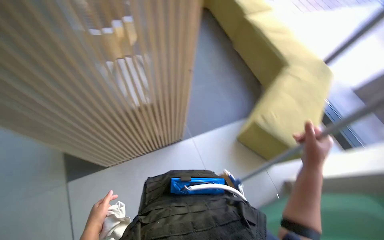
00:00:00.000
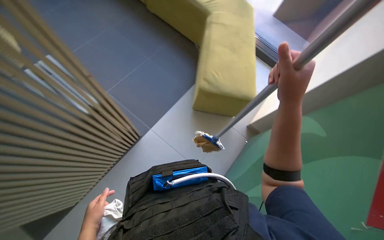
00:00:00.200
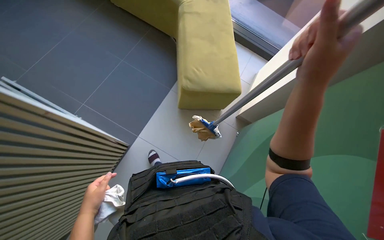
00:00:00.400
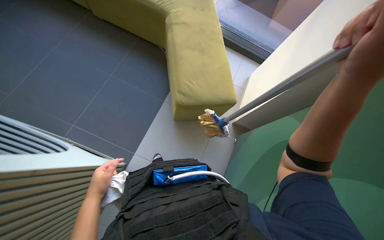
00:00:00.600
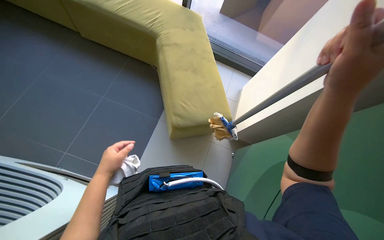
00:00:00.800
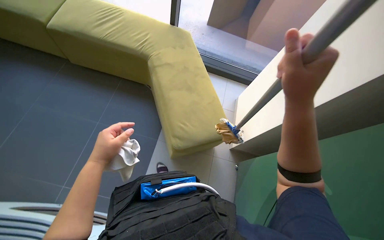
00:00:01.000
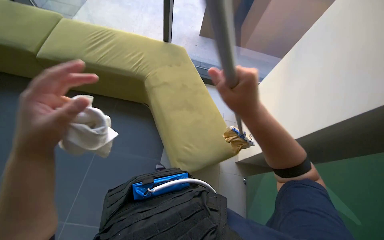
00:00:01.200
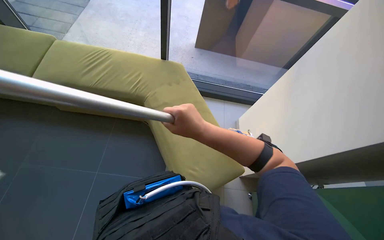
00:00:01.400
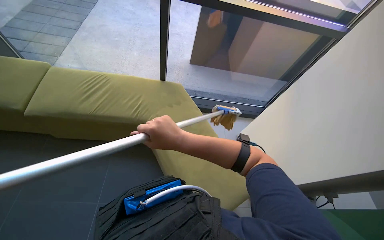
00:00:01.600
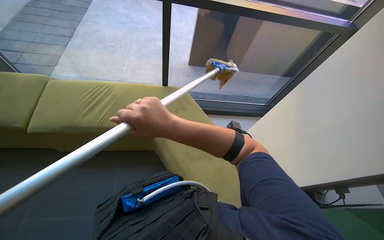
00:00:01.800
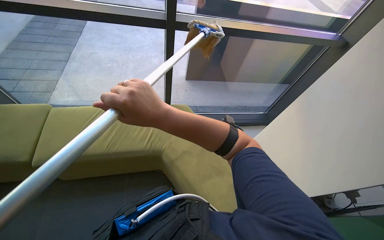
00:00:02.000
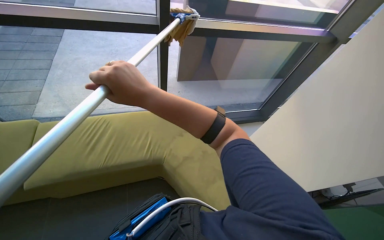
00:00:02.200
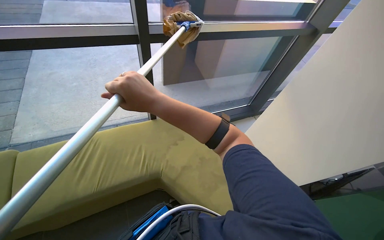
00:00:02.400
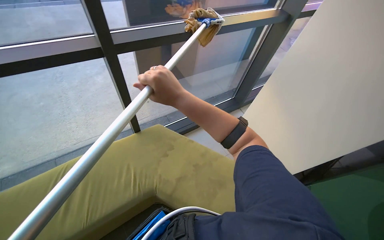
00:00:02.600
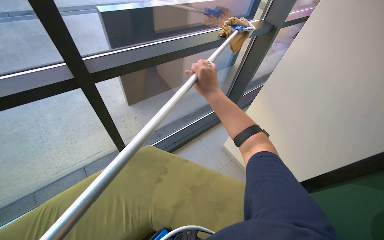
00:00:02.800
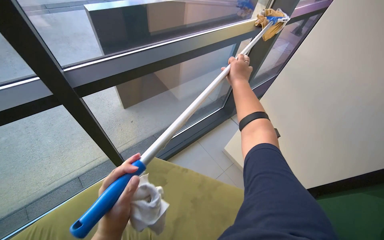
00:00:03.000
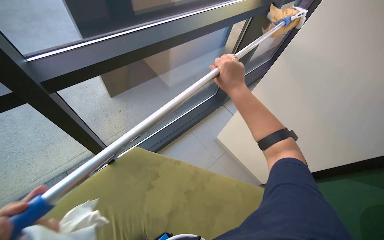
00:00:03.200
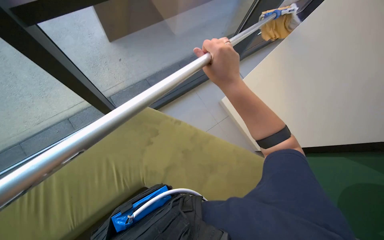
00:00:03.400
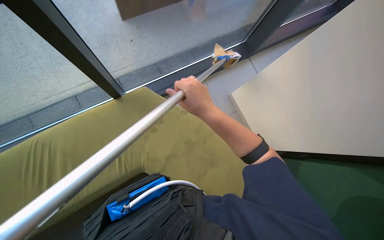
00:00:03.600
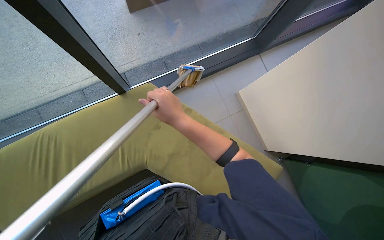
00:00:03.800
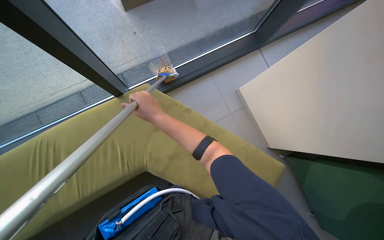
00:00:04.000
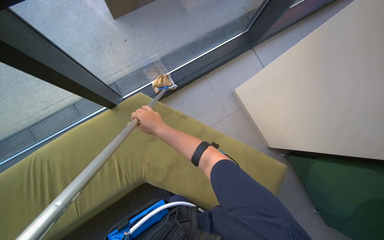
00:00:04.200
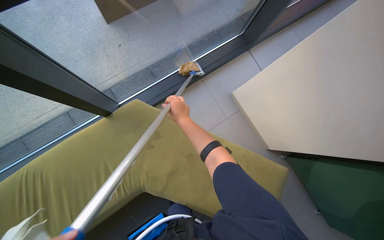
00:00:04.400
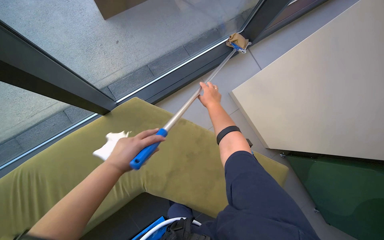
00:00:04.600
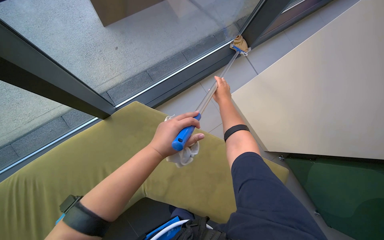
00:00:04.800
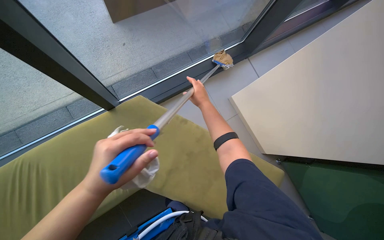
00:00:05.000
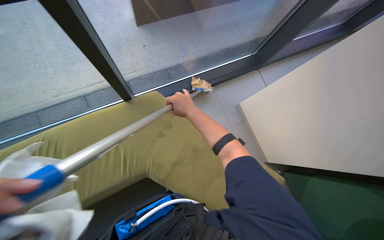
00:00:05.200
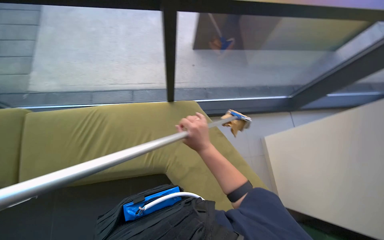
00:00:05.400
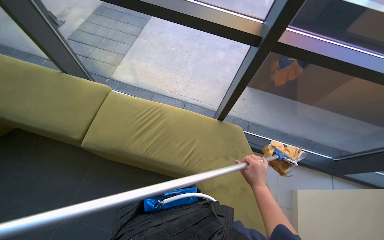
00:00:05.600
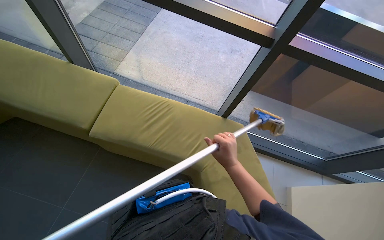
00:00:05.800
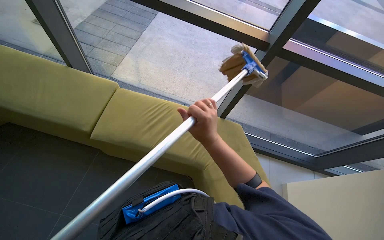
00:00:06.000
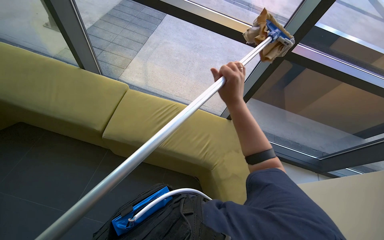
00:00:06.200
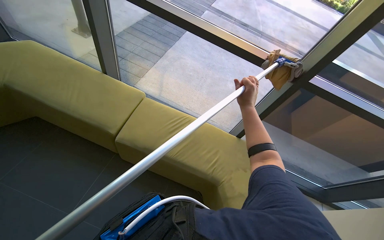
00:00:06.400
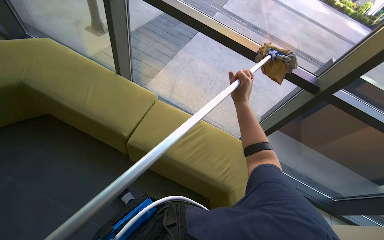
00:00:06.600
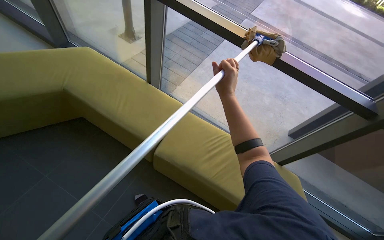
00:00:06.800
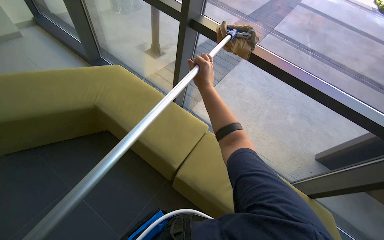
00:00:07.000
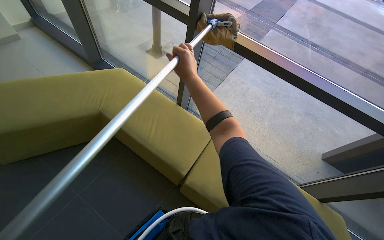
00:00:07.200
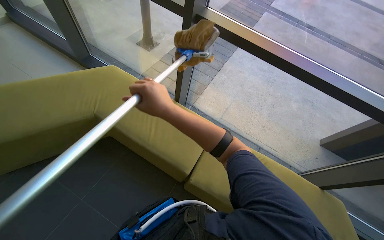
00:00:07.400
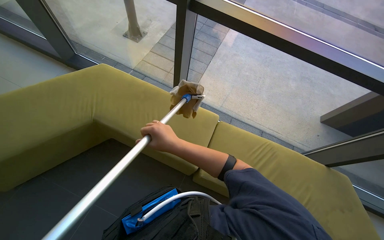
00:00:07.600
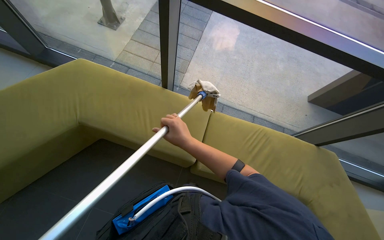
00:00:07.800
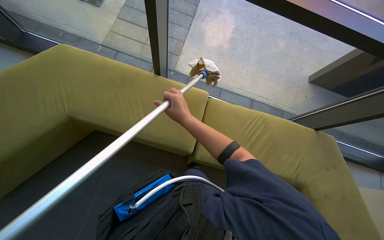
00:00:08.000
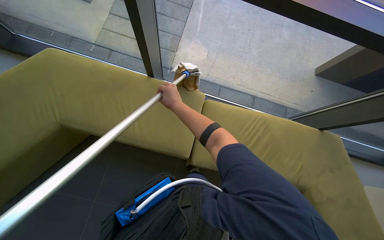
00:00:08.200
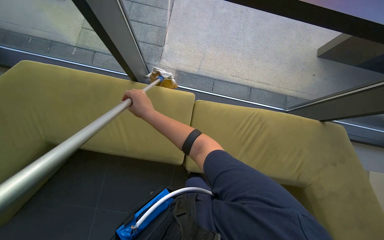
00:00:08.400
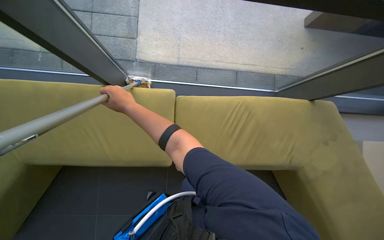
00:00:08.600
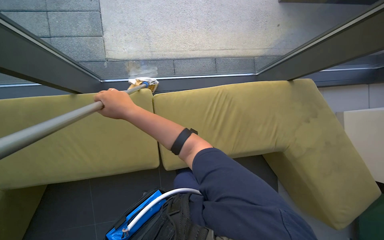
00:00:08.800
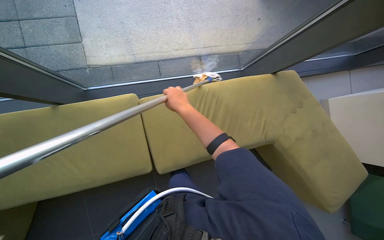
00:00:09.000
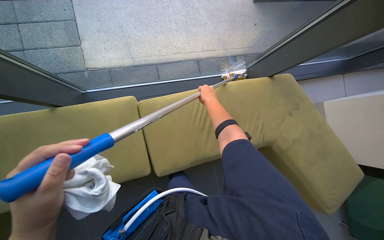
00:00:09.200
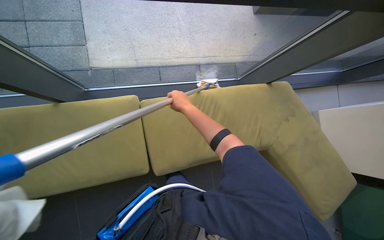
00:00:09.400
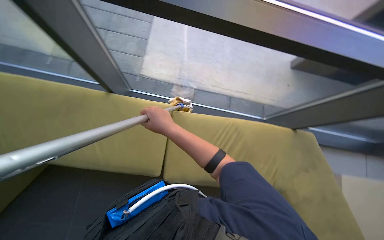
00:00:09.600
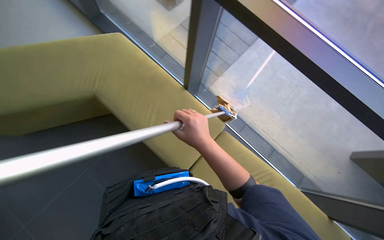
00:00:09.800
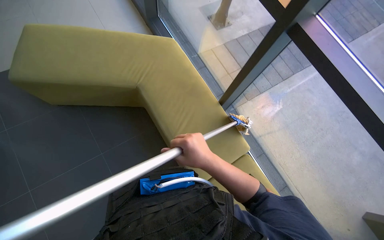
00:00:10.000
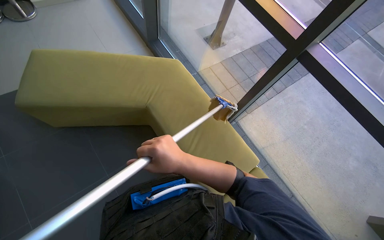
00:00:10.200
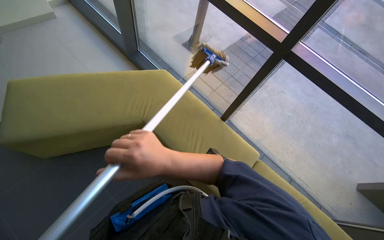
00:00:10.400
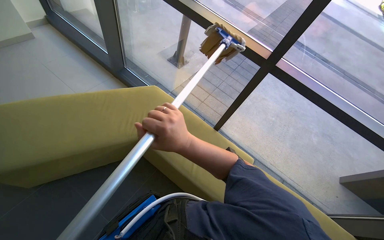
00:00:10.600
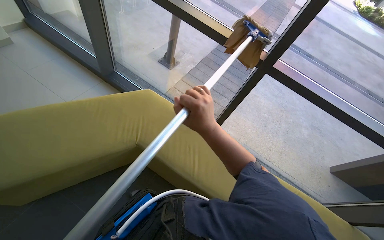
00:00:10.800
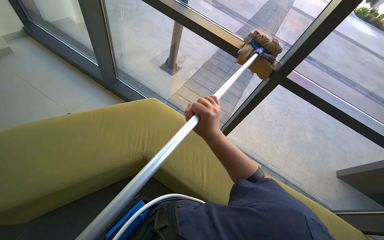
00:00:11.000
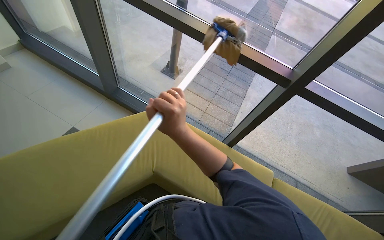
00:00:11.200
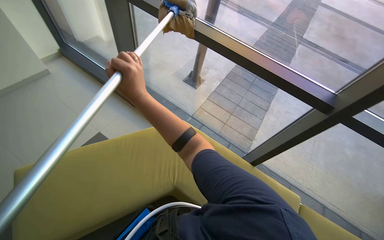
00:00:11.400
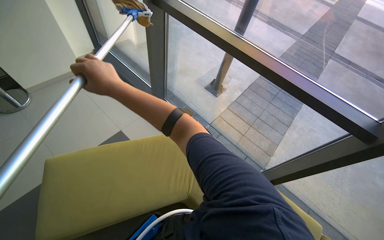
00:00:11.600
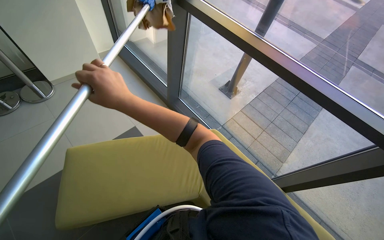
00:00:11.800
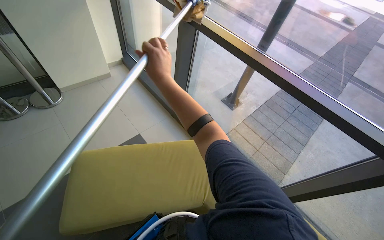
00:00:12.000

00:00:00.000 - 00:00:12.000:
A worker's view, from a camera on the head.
Job: cleaning windows.
The whole recording: Cleaning windows with mop. The worker uses a mop to clean the large glass windows.
00:00:00.000 - 00:00:01.600: The head turns to the right by approximately 55 degrees.
00:00:01.600 - 00:00:03.000: The wearer moves about 60 cm. The head rotates approximately 40 degrees to the right.
00:00:04.400 - 00:00:06.000: The head travels approximately 50 cm. The head rotates approximately 50 degrees to the left. The view tilts roughly 25 degrees upward.
00:00:06.000 - 00:00:07.600: The view pans to the left by roughly 20 degrees. The right hand heads to the left, covering about 15 cm.
00:00:07.600 - 00:00:09.000: The camera travels about 50 cm. The view tips downward by roughly 25 degrees. The scene turns roughly 35 degrees counterclockwise in the picture.
00:00:09.000 - 00:00:10.400: The camera travels approximately 40 cm. The view tips upward by roughly 30 degrees. The scene turns approximately 50 degrees clockwise in the picture.
00:00:10.400 - 00:00:12.000: The camera travels roughly 1.5 m.

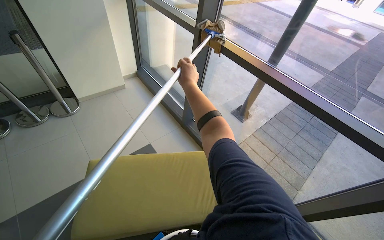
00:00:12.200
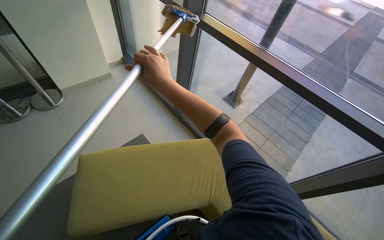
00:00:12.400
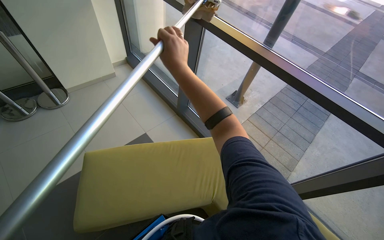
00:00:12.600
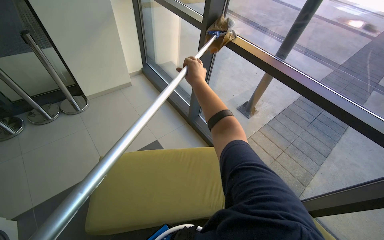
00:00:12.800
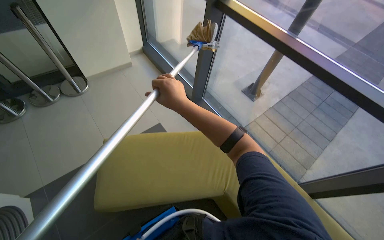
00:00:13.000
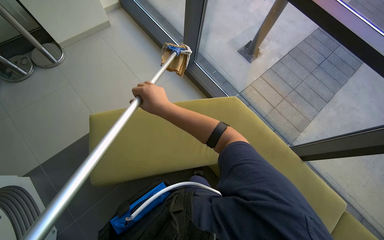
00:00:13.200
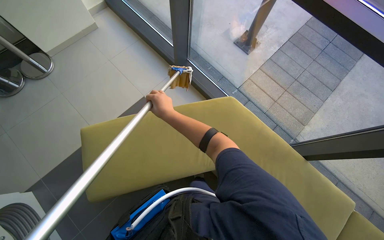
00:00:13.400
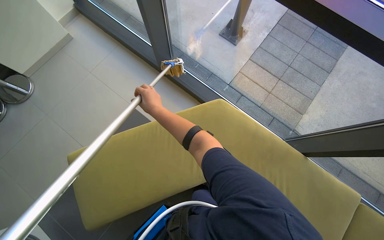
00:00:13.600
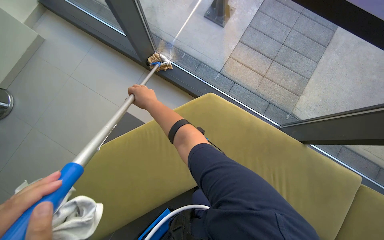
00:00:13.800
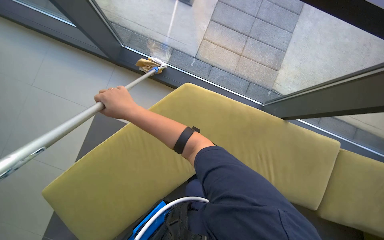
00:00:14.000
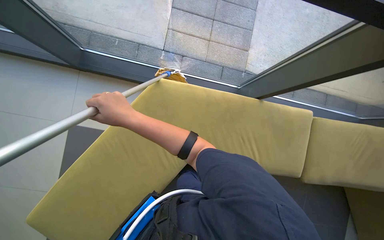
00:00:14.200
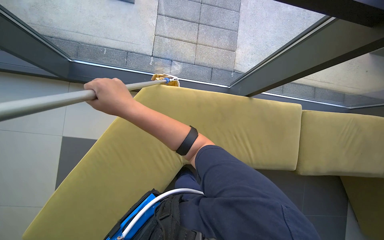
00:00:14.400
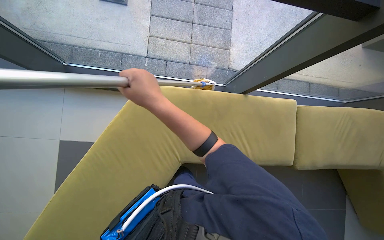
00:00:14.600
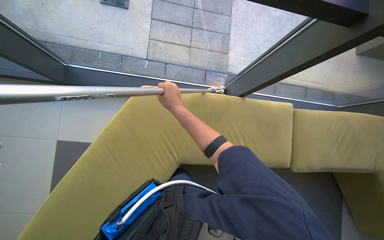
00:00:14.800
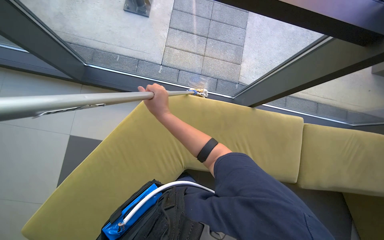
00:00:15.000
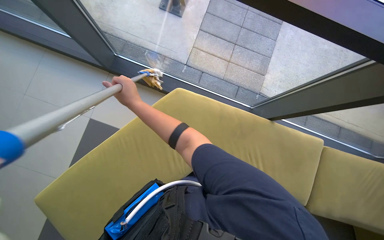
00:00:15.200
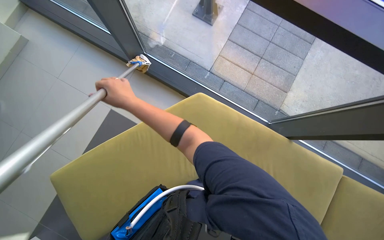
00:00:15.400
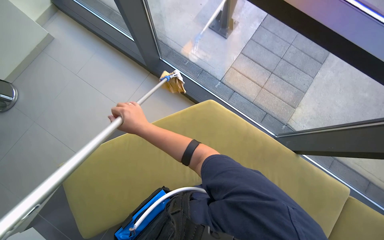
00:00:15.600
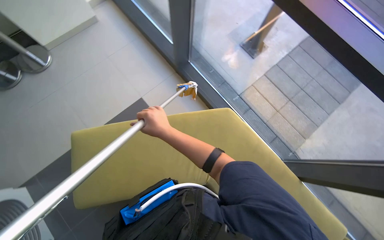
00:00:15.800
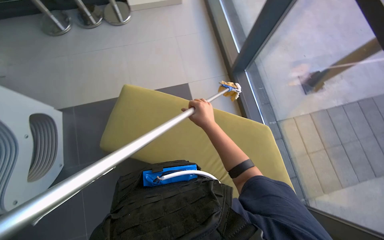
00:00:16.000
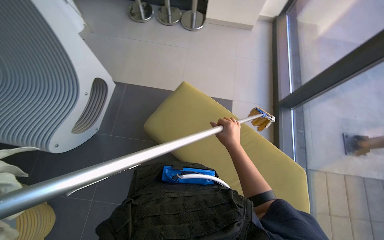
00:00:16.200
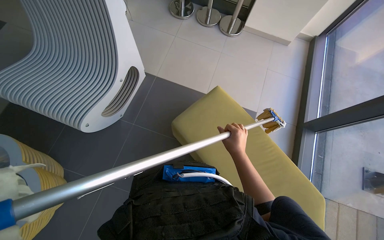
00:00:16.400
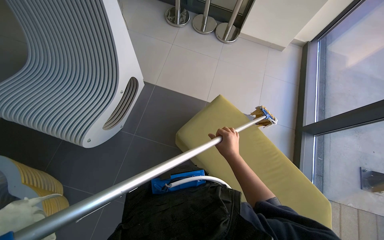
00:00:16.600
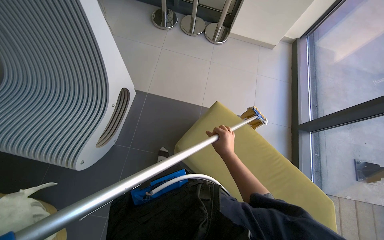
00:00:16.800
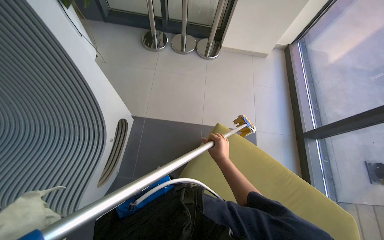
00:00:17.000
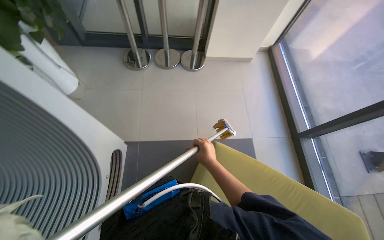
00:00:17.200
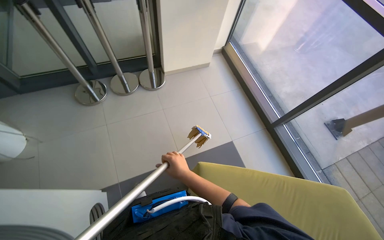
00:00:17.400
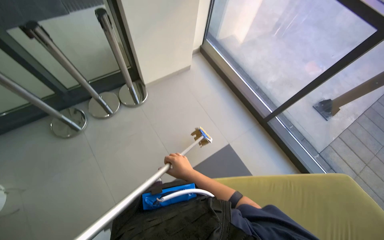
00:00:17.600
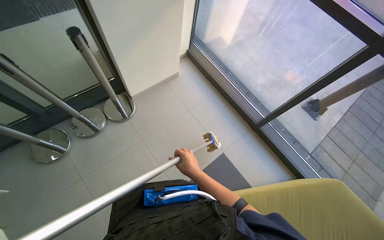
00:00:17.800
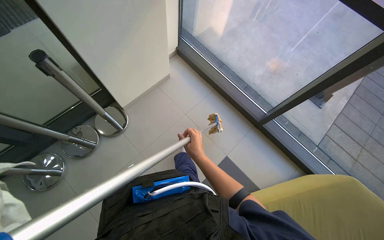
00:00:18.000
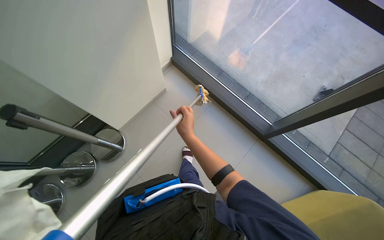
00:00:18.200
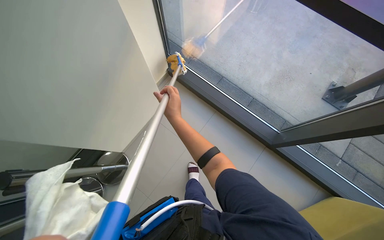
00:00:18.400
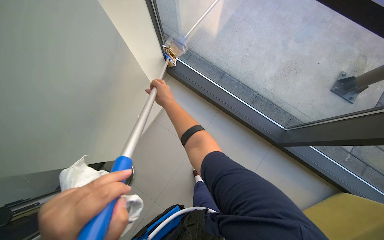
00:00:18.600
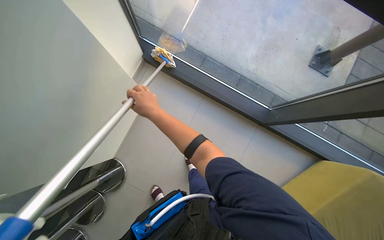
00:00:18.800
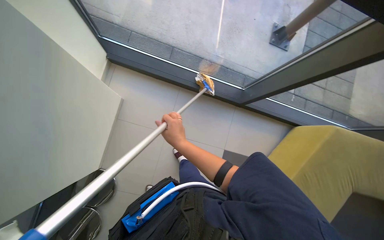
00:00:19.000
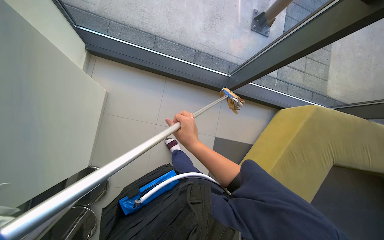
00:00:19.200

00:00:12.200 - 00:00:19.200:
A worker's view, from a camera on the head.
Job: cleaning windows.
The whole recording: Cleaning windows with mop. The worker uses a mop to clean the large glass windows.
00:00:12.200 - 00:00:13.600: The wearer looks roughly 25 degrees further downward.
00:00:13.600 - 00:00:15.000: The scene turns about 30 degrees counterclockwise in the picture.
00:00:15.000 - 00:00:16.400: The camera is carried about 50 cm. The wearer looks approximately 105 degrees further to the left. The view tips upward by about 15 degrees.
00:00:16.400 - 00:00:17.800: The head travels about 60 cm. The wearer's head swings roughly 55 degrees to the right.
